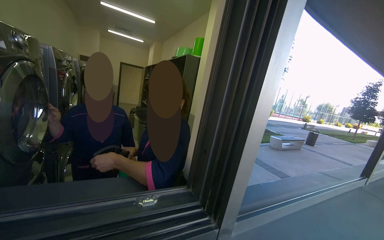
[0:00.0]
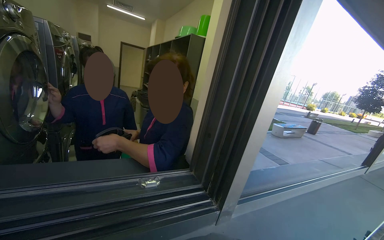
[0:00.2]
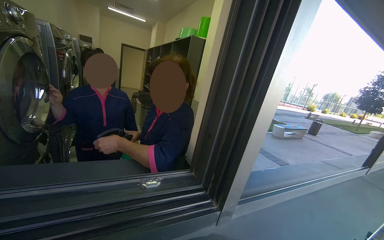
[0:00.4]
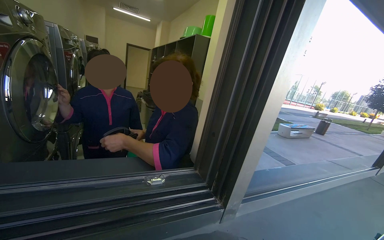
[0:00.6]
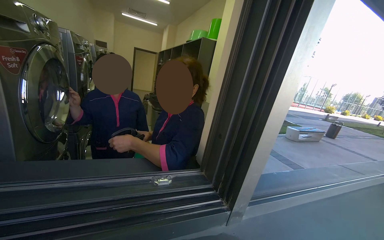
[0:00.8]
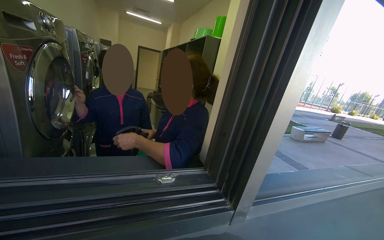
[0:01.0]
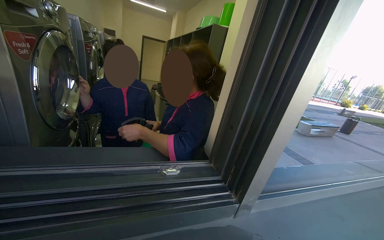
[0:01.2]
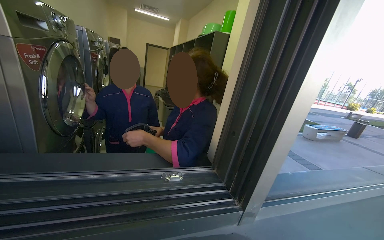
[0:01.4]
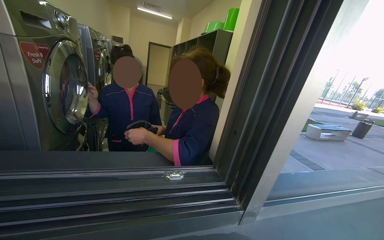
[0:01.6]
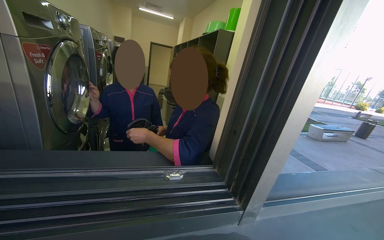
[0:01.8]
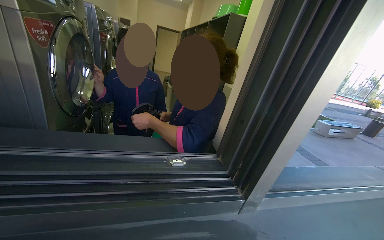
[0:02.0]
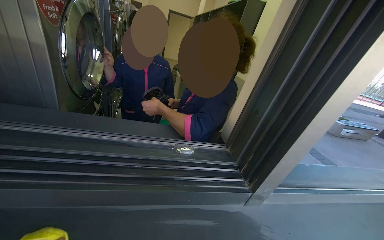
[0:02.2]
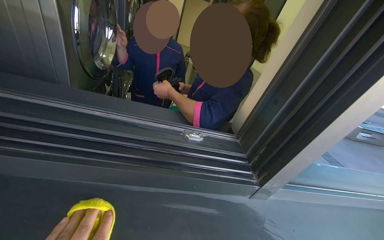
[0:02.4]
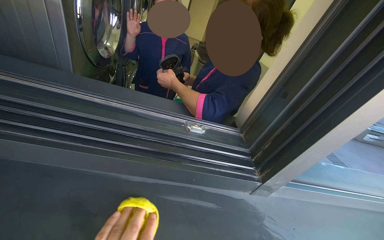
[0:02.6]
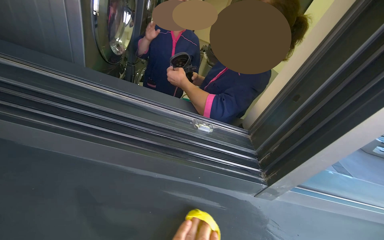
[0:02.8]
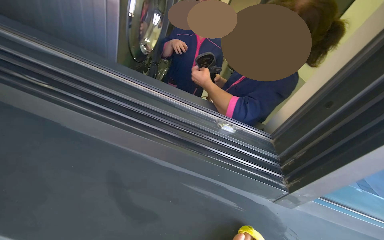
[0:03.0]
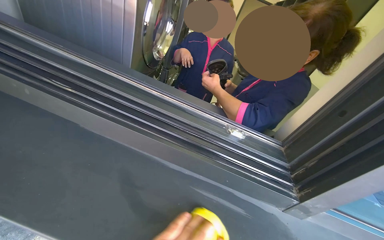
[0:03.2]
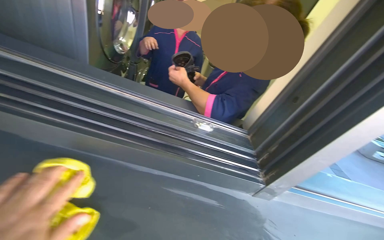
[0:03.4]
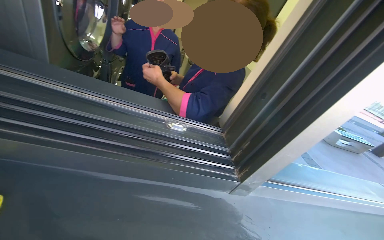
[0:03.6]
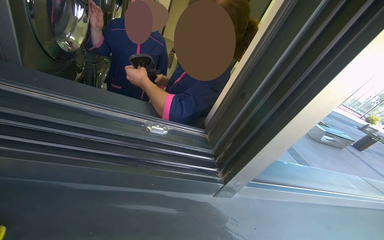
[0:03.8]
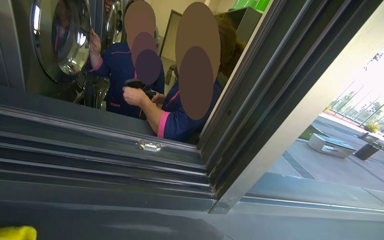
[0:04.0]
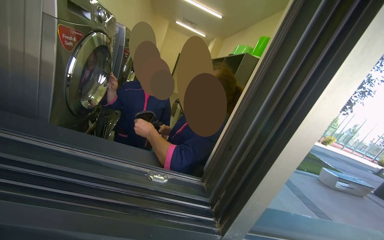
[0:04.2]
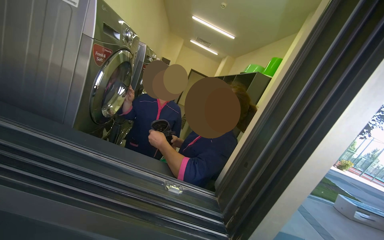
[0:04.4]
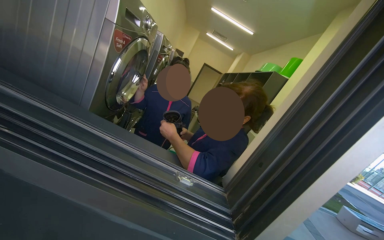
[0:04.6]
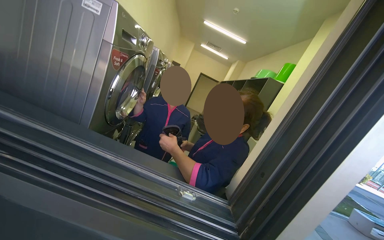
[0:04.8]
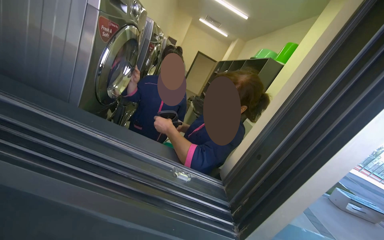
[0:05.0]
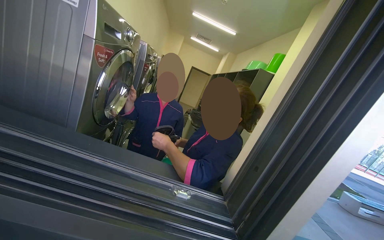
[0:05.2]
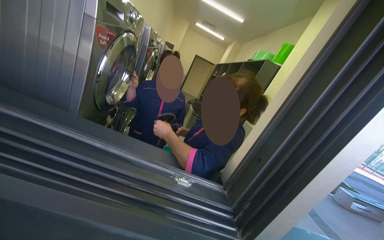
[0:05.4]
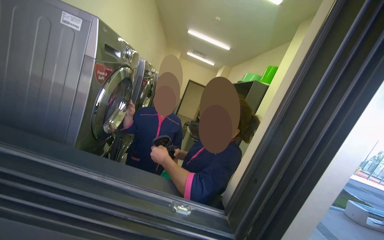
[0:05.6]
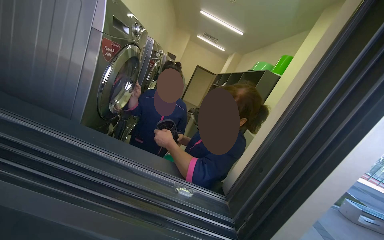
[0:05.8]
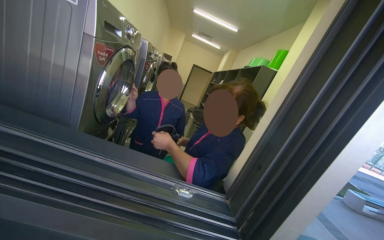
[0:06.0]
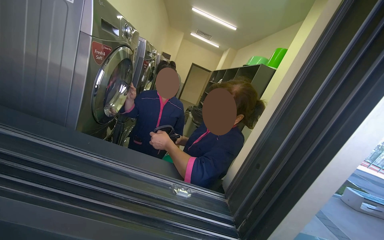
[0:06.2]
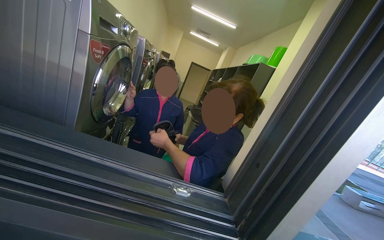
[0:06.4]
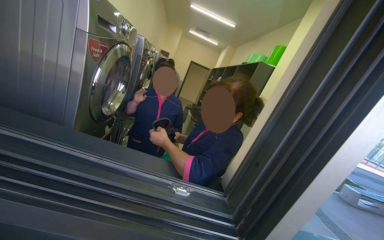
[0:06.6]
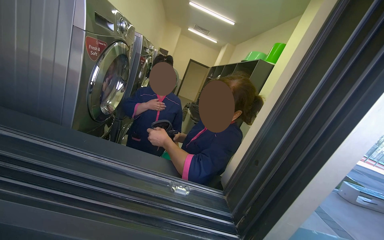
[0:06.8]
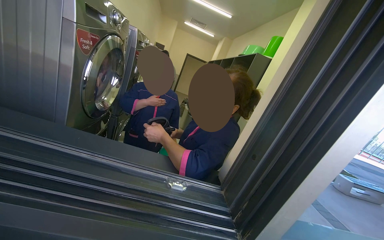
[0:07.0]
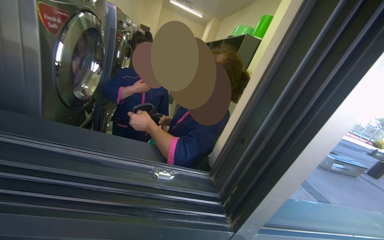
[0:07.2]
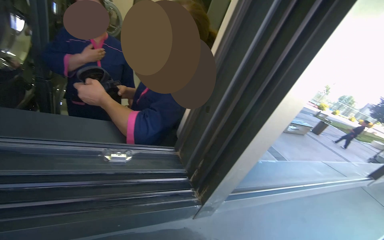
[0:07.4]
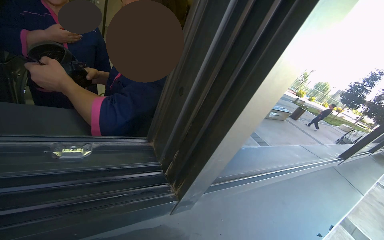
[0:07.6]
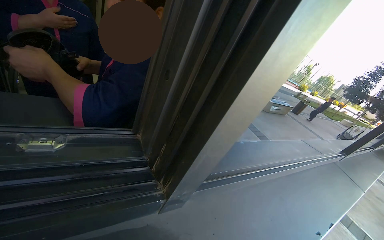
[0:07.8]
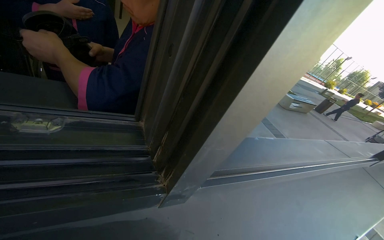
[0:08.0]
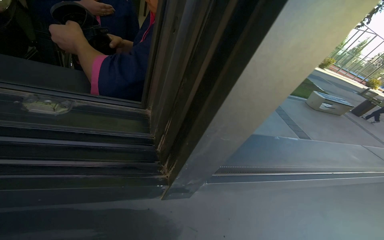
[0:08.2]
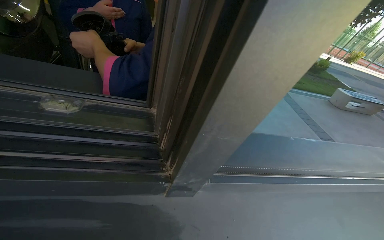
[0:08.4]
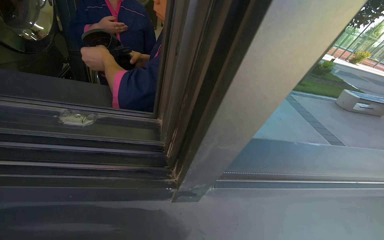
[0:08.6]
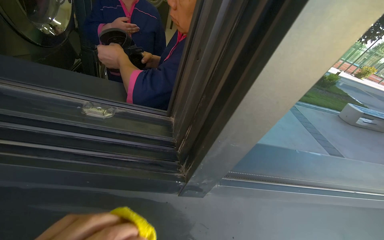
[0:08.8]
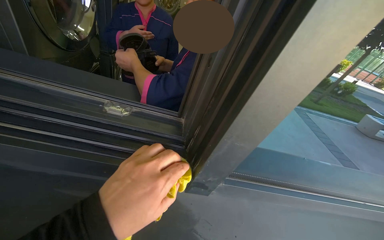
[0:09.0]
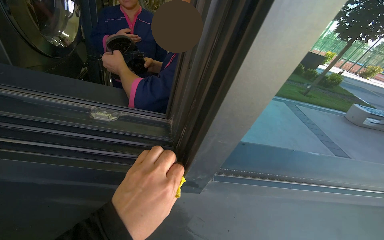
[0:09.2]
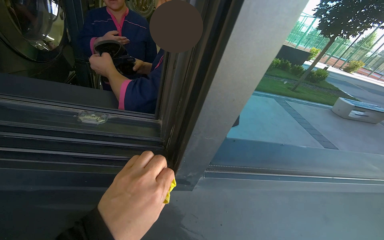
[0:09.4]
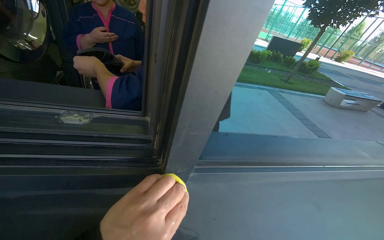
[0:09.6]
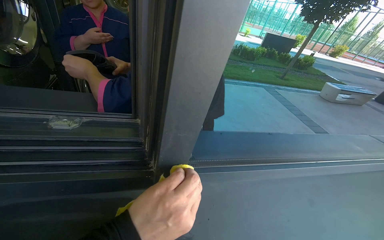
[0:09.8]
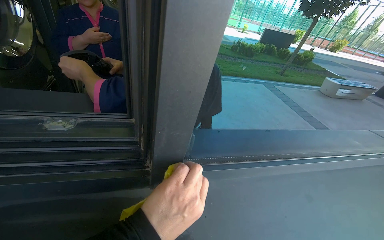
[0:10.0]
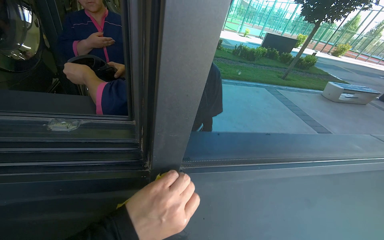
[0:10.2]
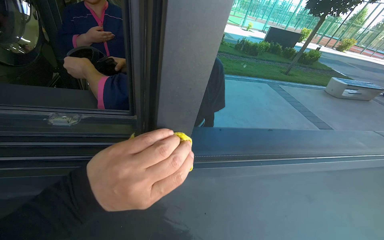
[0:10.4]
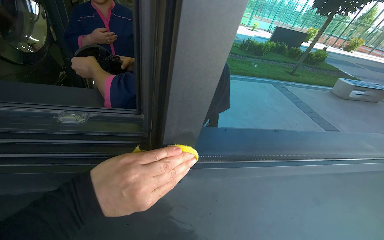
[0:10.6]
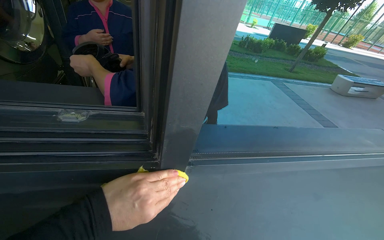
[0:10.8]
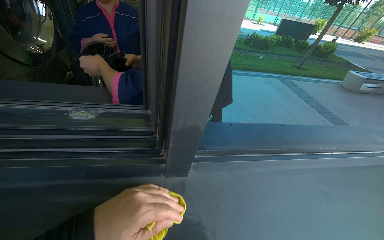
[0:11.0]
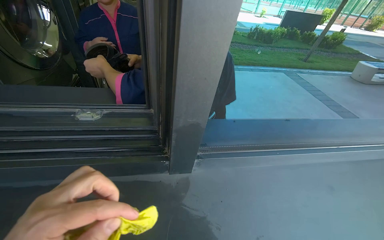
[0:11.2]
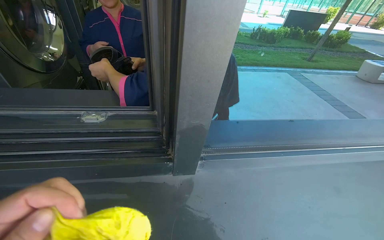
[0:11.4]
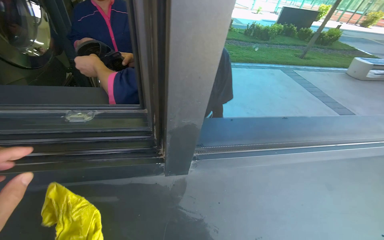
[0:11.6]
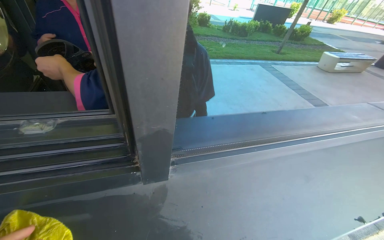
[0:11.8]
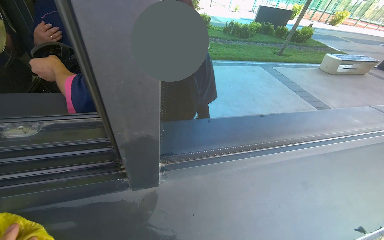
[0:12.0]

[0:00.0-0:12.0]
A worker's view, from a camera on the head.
Job: wiping surfaces.
The whole recording: Wiping window frame. The worker wipes the inside of the opened window frames with a yellow cloth.
0:01.6 to 0:03.0: The wearer looks some 25 degrees further to the left. The camera pitches downward, by some 15 degrees.
0:03.0 to 0:04.4: The camera pitches upward, by about 20 degrees.
0:06.0 to 0:07.6: The camera sweeps to the right, by approximately 20 degrees. The wearer looks roughly 25 degrees further downward.
0:07.6 to 0:09.0: The head rotates about 25 degrees to the left.

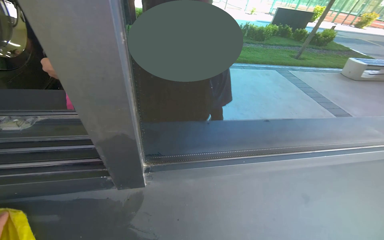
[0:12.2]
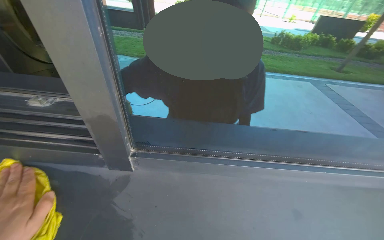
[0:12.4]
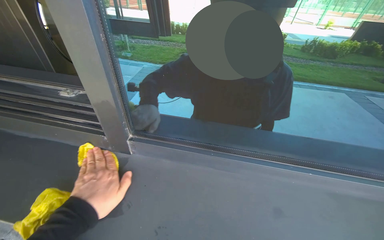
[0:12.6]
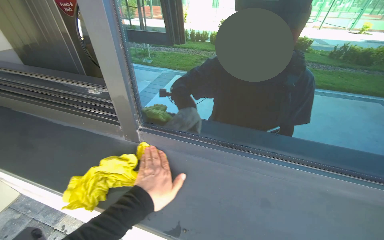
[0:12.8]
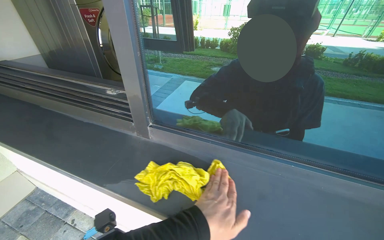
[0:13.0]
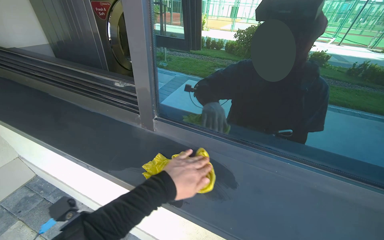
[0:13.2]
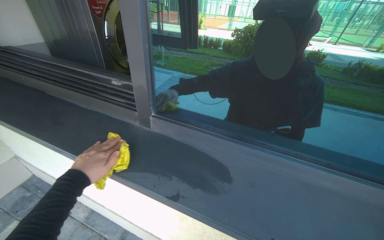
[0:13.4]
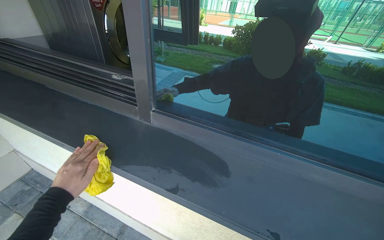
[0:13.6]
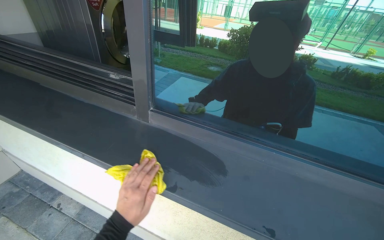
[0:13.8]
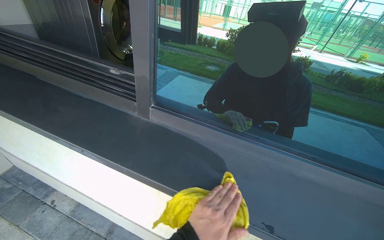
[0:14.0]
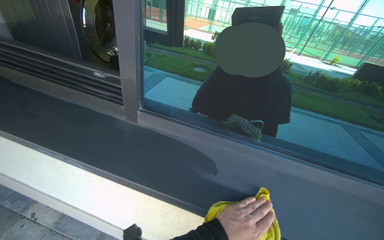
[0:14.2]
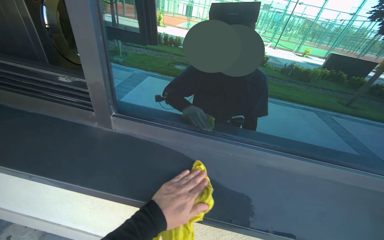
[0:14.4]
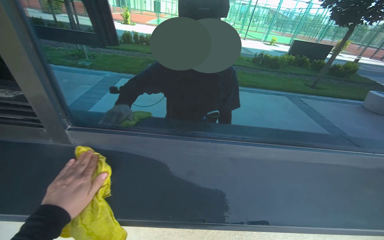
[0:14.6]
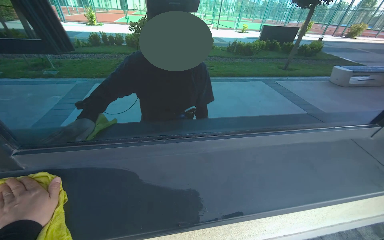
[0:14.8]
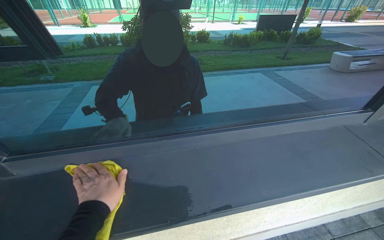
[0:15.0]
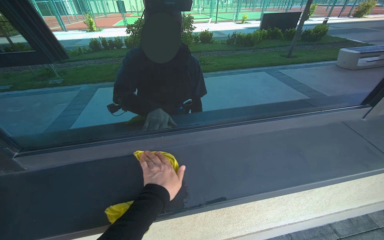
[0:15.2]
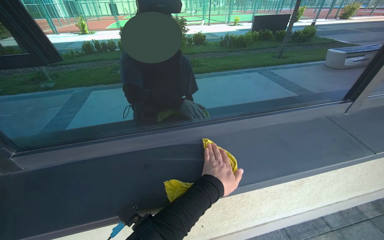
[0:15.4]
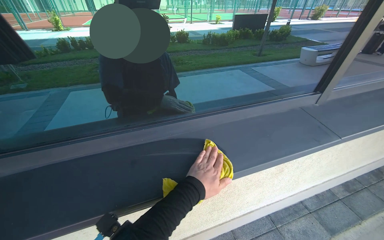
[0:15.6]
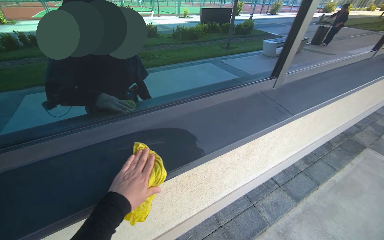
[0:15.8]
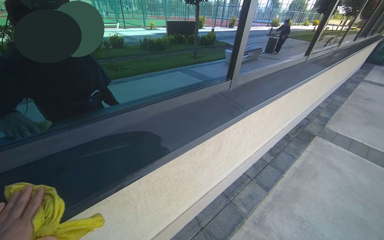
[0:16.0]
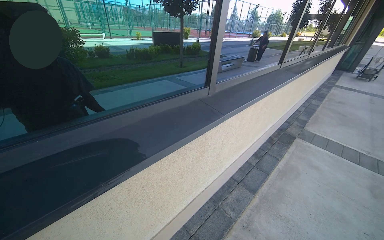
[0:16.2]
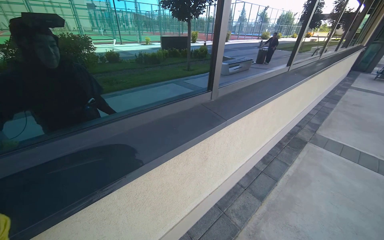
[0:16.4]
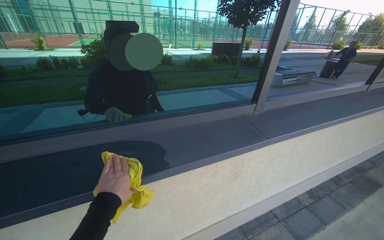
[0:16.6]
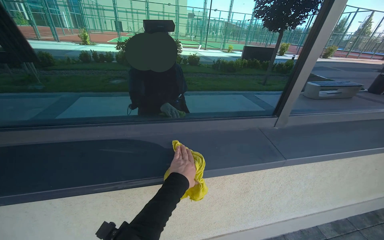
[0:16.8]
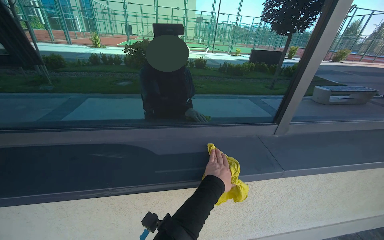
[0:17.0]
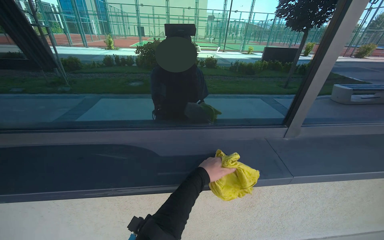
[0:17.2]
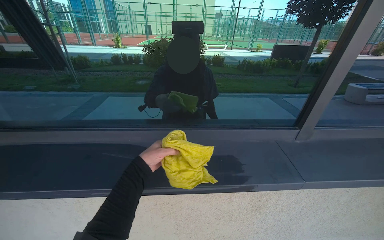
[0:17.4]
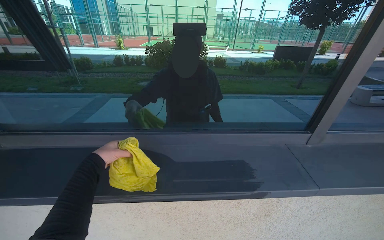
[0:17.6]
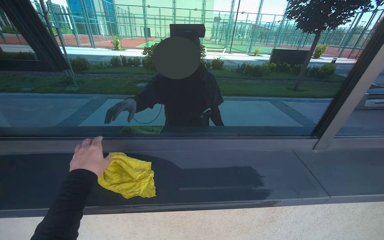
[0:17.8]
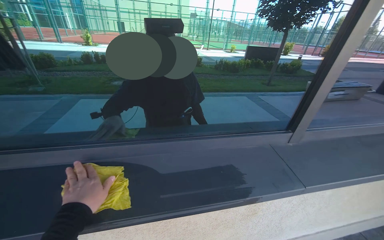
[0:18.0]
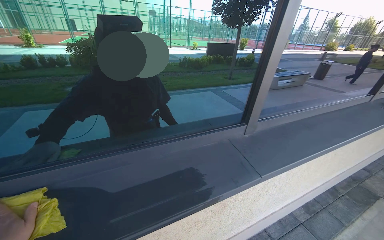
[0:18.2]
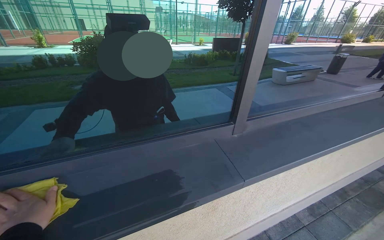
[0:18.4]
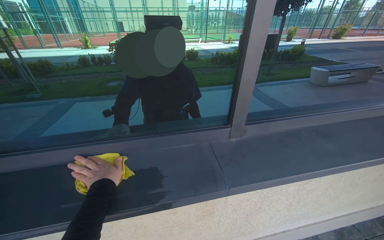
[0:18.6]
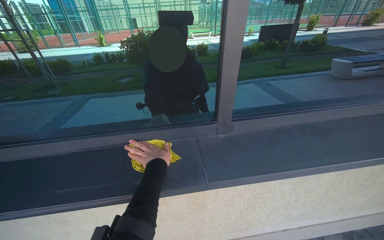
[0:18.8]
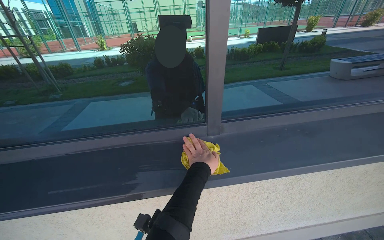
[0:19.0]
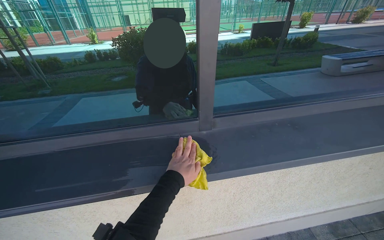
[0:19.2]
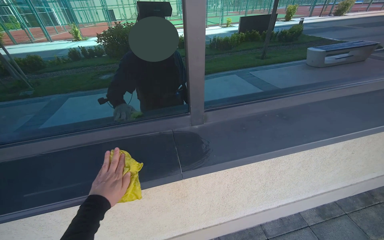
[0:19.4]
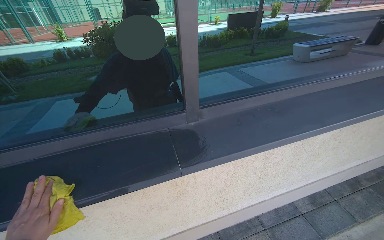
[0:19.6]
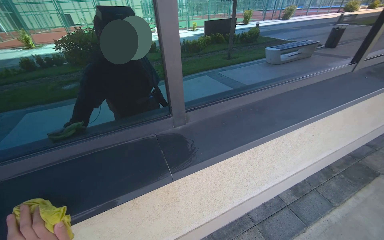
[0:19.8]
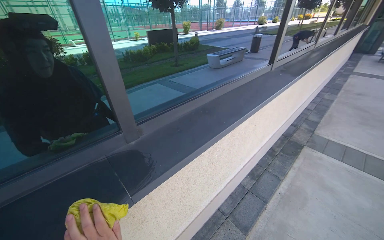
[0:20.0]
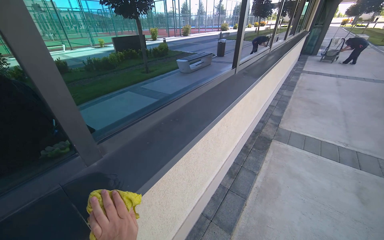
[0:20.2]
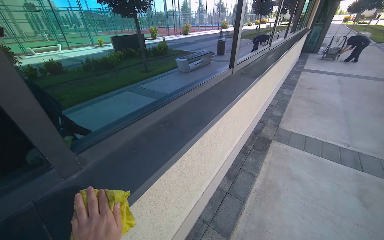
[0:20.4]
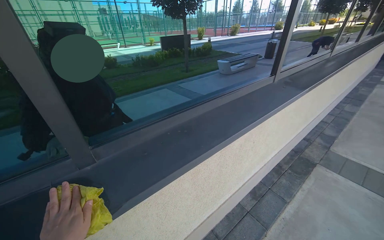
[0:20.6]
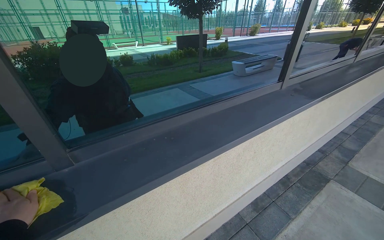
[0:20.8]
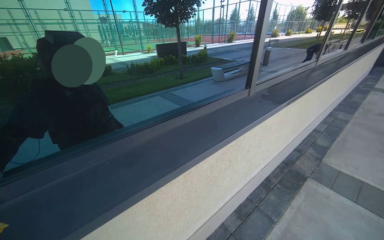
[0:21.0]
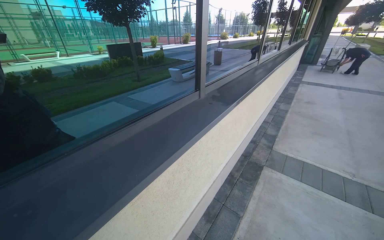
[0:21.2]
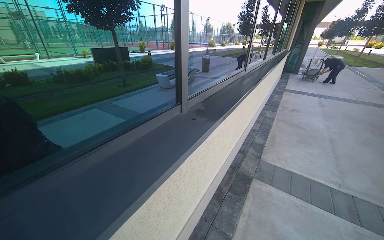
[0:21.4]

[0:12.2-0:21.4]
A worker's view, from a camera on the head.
Job: wiping surfaces.
The whole recording: Wiping window frame. The worker wipes the inside of the opened window frames with a yellow cloth.
0:12.2 to 0:13.8: The wearer looks roughly 30 degrees further to the left.
0:13.8 to 0:15.2: The head turns to the right by some 30 degrees.
0:19.8 to 0:21.4: The camera travels about 70 cm. The head rotates roughly 30 degrees to the right.
